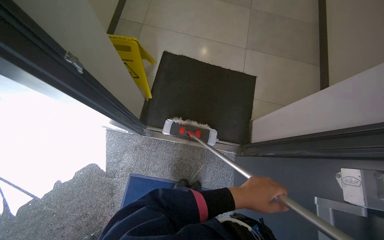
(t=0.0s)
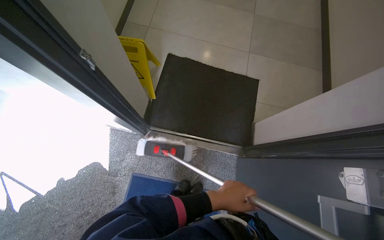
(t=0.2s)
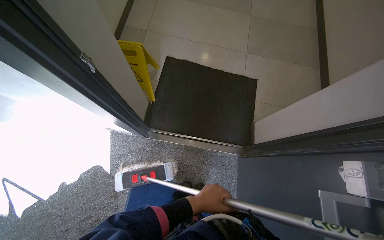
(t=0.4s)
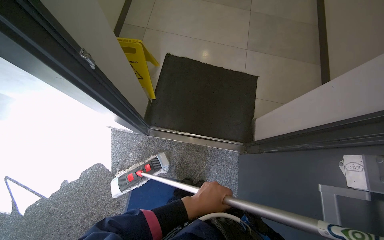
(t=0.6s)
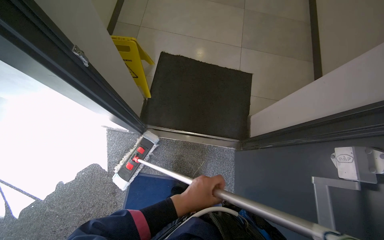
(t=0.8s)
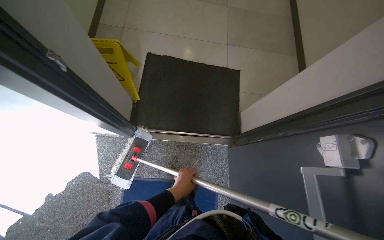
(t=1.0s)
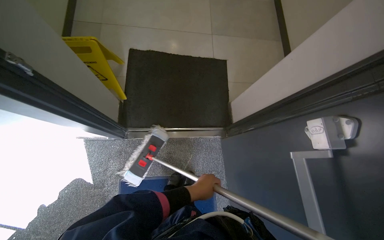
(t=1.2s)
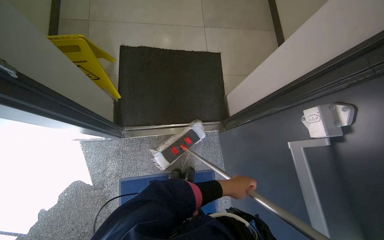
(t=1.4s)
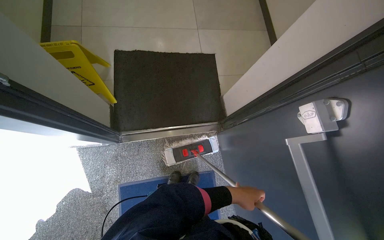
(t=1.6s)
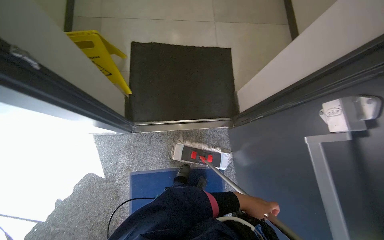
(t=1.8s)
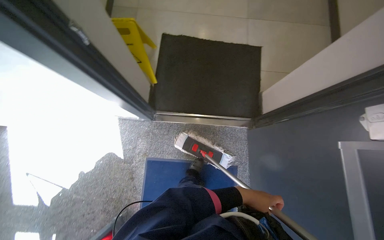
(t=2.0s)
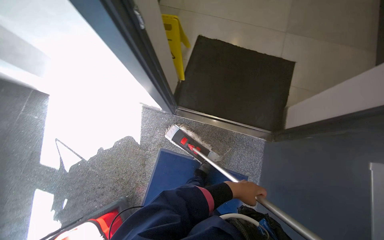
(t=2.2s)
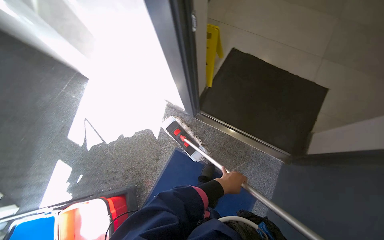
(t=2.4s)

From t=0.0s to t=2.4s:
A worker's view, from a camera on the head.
Job: mopping floor.
The whole recording: Mopping tiled floor. The worker mops the tiled floor with a flat mop, moving it back and forth.
From t=0.0s to t=1.2s: The left hand heads to the left, covering roughly 10 cm.
From t=1.2s to t=2.4s: The head rotates approximately 35 degrees to the left.

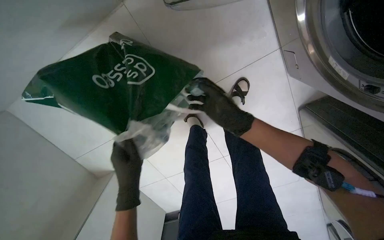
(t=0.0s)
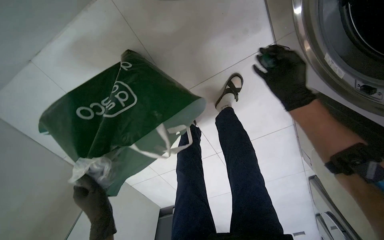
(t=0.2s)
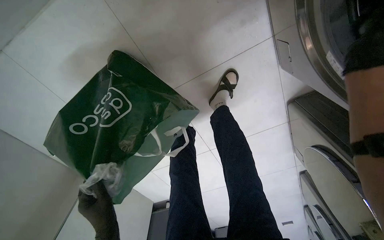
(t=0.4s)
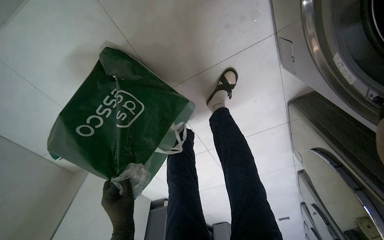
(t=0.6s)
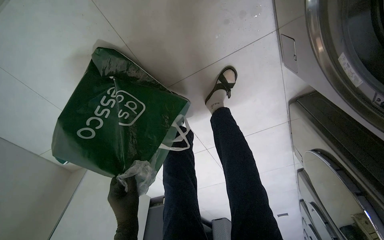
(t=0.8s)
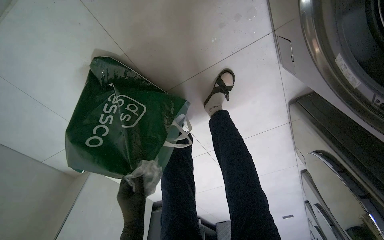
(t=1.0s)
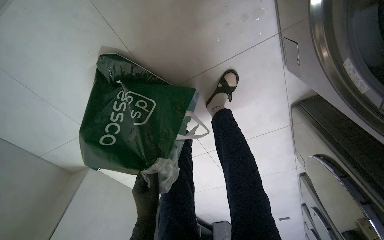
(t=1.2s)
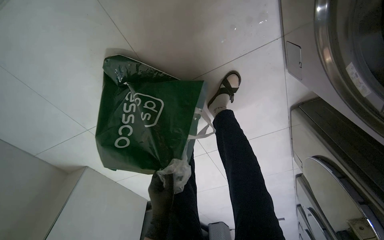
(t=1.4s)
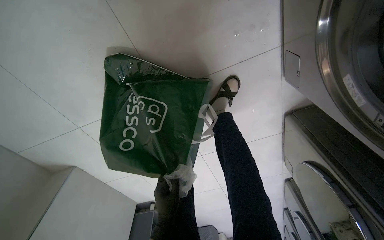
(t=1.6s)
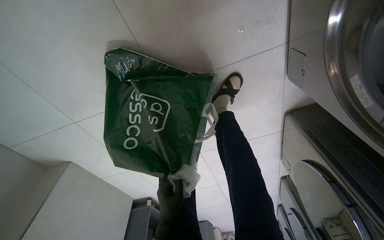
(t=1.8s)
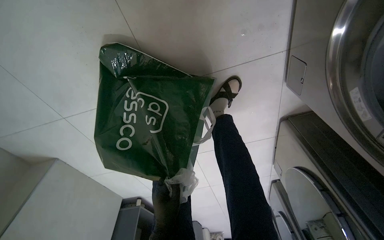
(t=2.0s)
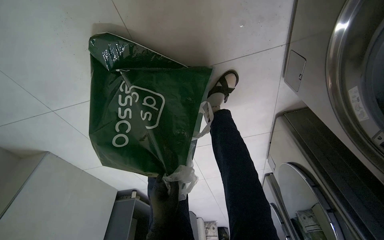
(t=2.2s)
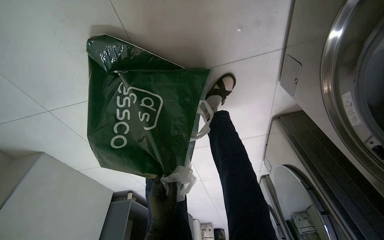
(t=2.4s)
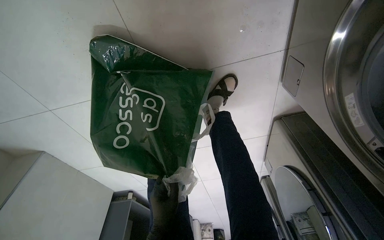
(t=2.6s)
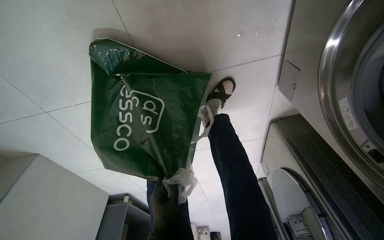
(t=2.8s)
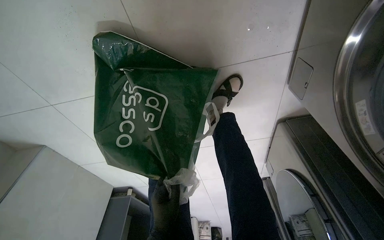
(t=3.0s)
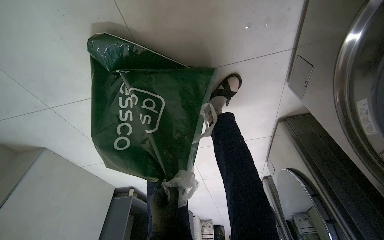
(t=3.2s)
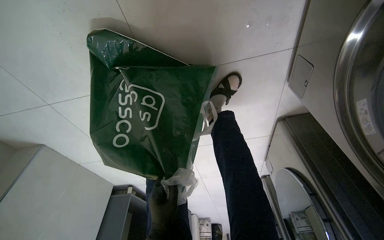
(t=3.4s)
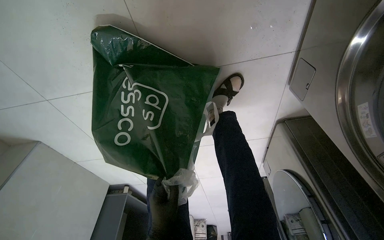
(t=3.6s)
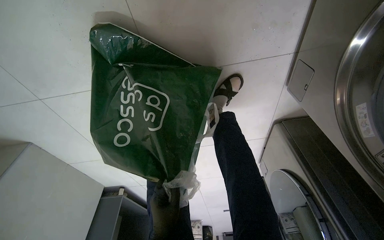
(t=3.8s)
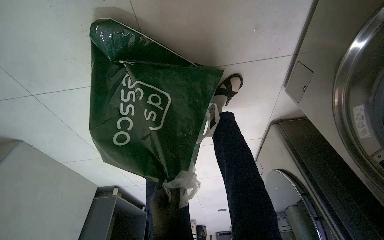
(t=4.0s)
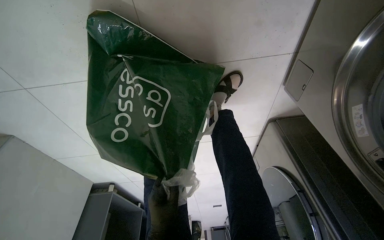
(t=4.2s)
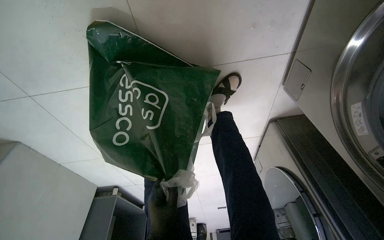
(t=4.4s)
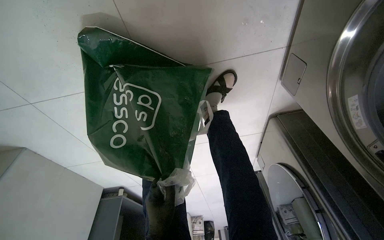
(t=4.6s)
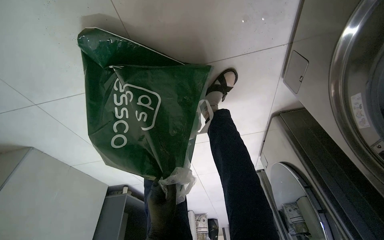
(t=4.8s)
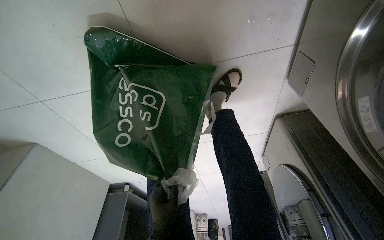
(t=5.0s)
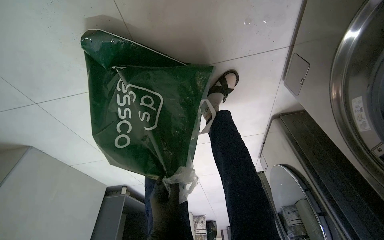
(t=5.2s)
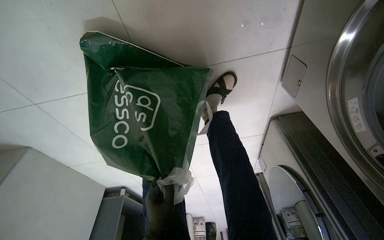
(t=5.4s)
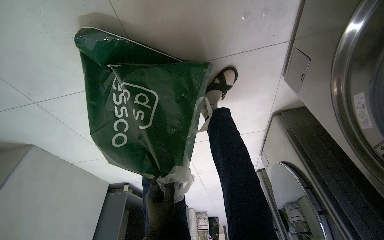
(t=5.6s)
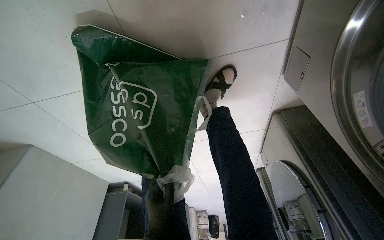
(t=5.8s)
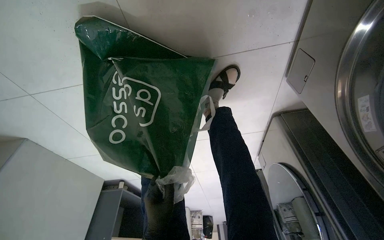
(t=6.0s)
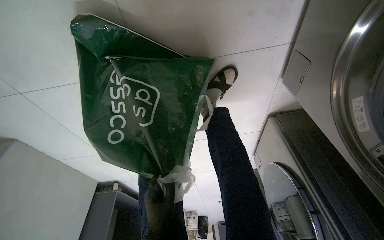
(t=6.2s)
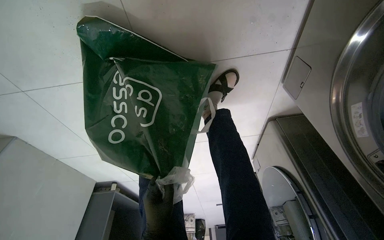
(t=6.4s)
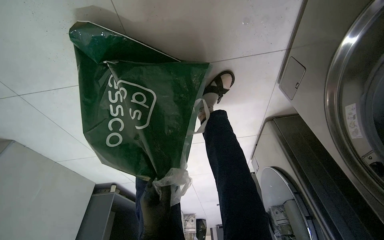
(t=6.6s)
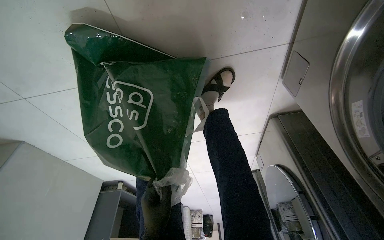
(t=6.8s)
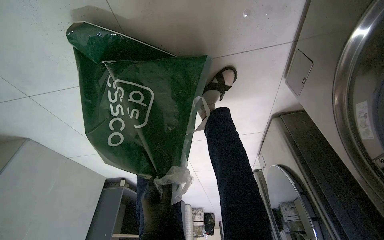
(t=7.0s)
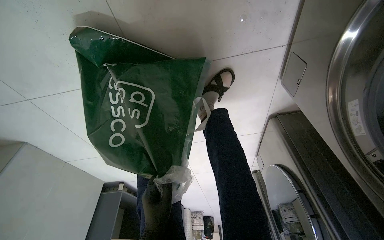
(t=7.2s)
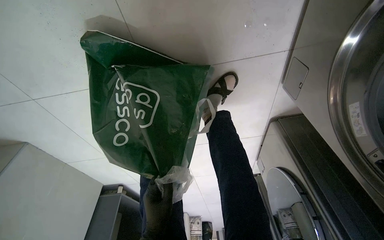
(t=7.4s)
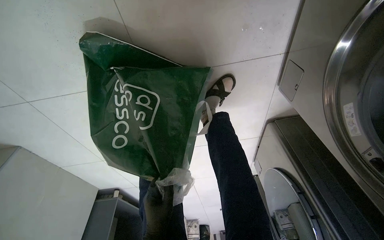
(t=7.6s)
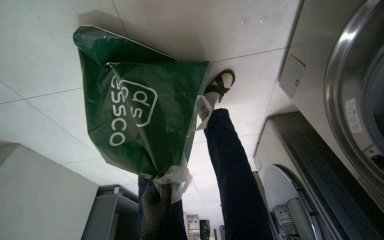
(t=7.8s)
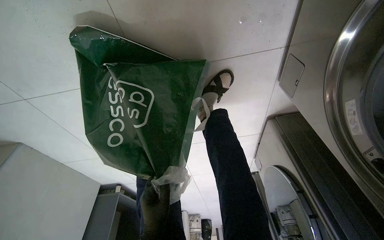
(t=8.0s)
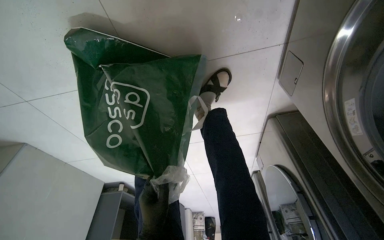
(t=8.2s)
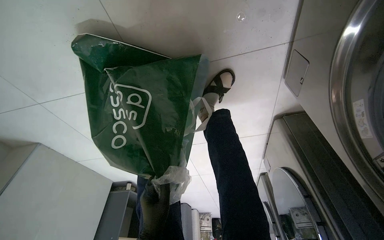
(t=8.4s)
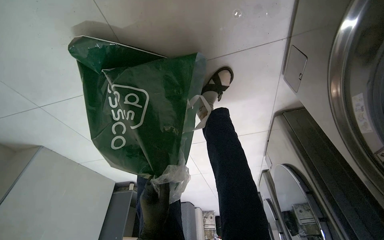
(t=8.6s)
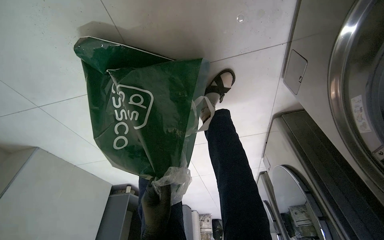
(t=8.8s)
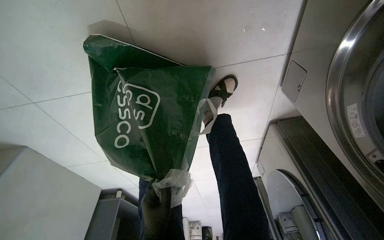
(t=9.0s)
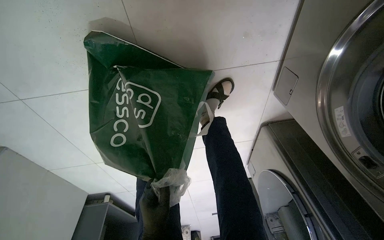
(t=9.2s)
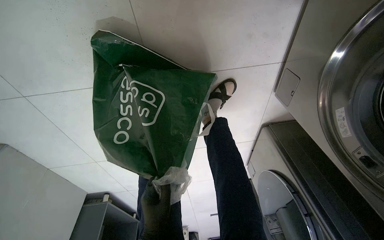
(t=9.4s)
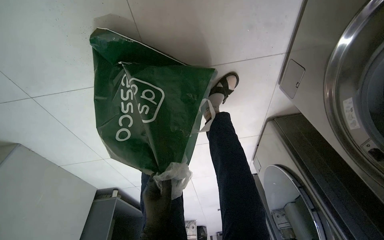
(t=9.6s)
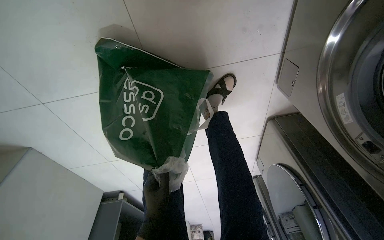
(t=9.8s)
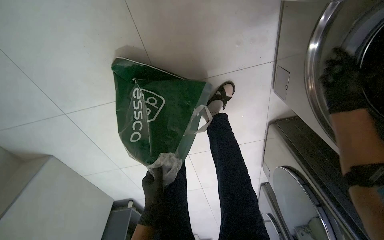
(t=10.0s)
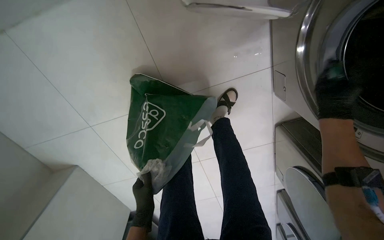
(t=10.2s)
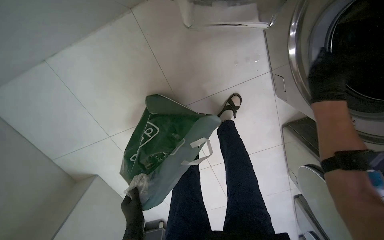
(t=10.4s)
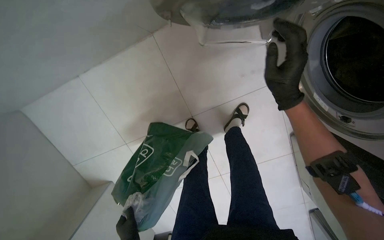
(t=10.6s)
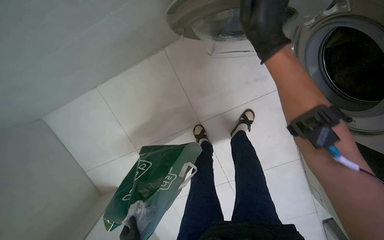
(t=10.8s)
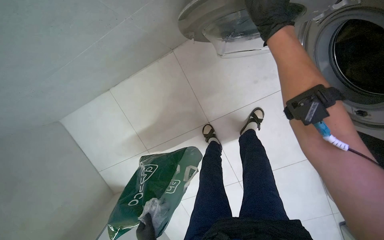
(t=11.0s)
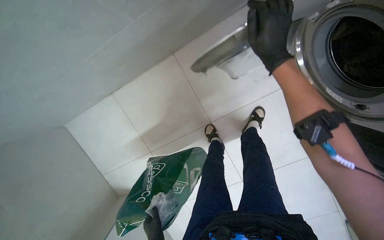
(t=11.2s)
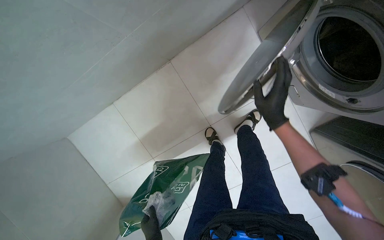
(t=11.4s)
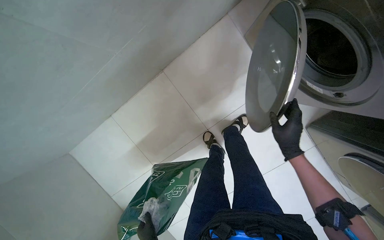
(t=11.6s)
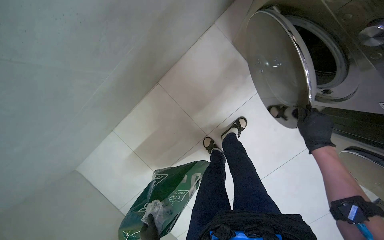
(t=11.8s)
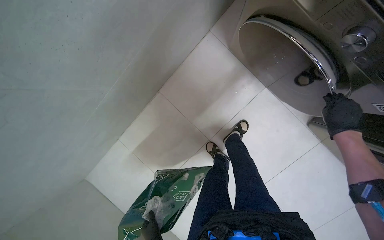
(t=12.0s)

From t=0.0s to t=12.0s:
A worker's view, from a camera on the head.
Job: managing laundry.
The whole recording: Adjusting washing machine settings. The worker closes the washing machine door and adjusts the settings.
From t=0.0s to t=1.6s: The left hand heads farther from the camera, covering roughly 10 cm.
From t=9.0s to t=10.4s: The view tilts about 15 degrees upward. The left hand moves to the left, approximately 15 cm.
From t=10.4s to t=12.0s: The camera sweeps to the left, by some 15 degrees. The view tips upward by about 20 degrees. The right hand travels down the picture by some 25 cm, and moves some 30 cm to the left and comes back.

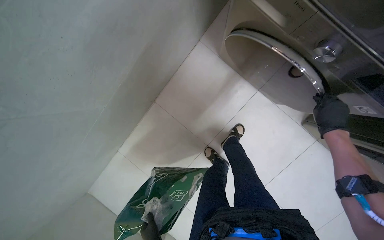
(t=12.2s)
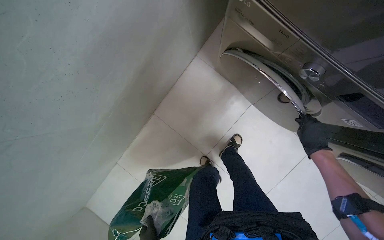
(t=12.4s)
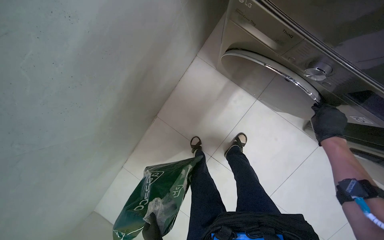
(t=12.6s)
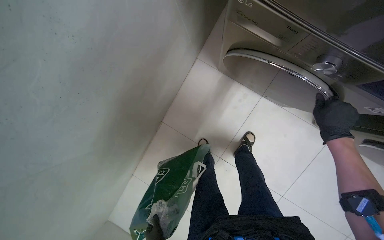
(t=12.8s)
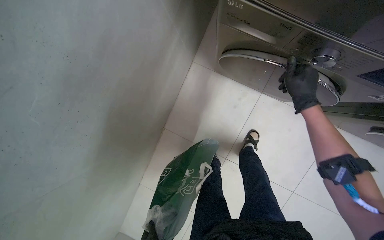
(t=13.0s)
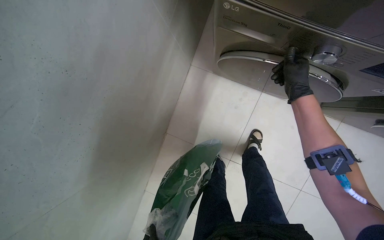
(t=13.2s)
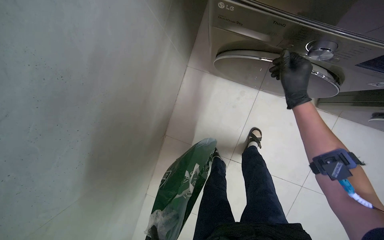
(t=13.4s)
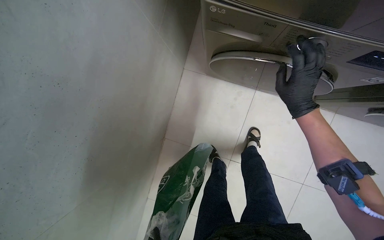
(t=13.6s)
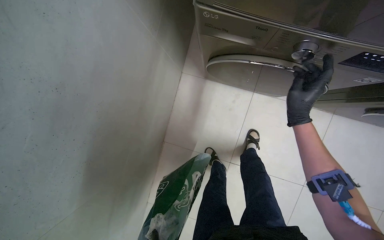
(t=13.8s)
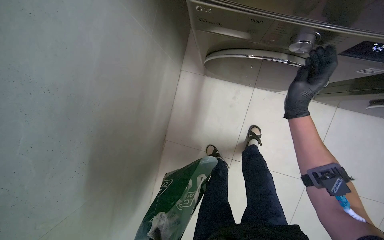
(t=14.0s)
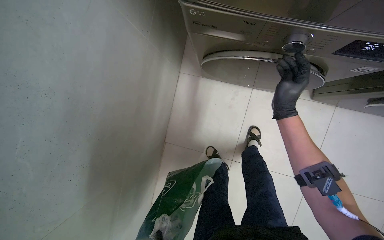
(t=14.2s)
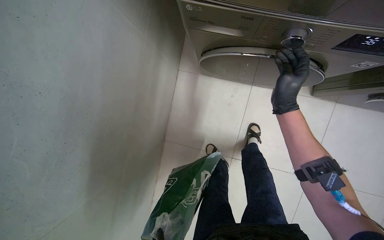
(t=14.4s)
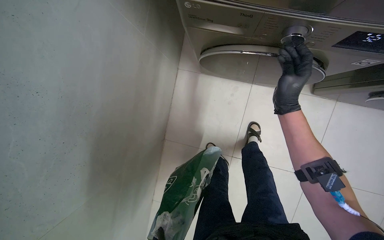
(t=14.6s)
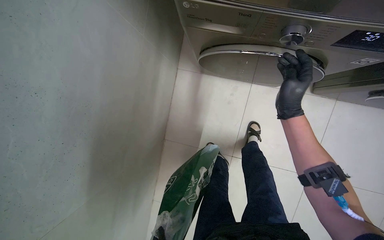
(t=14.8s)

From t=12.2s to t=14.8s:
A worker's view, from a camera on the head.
Job: managing laundry.
The whole recording: Adjusting washing machine settings. The worker closes the washing machine door and adjusts the settings.
From t=12.2s to t=13.4s: The right hand travels to the left and up the picture by about 15 cm.

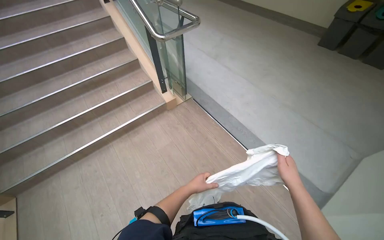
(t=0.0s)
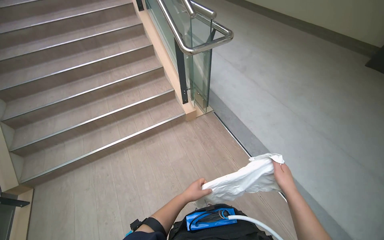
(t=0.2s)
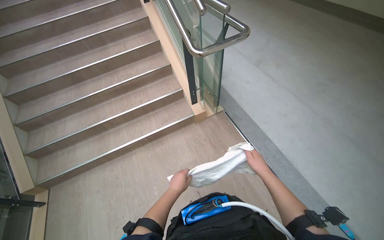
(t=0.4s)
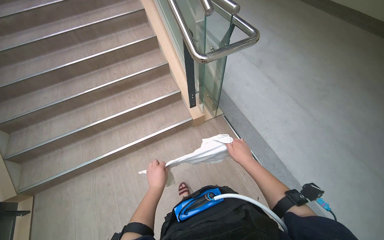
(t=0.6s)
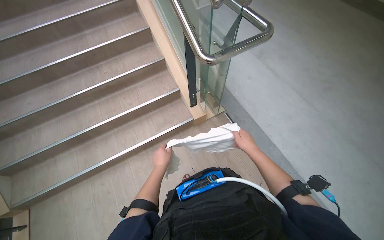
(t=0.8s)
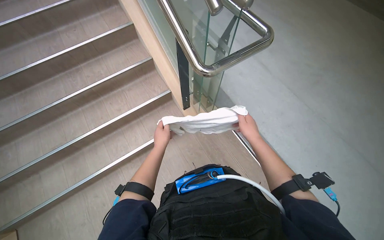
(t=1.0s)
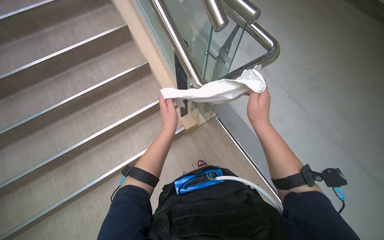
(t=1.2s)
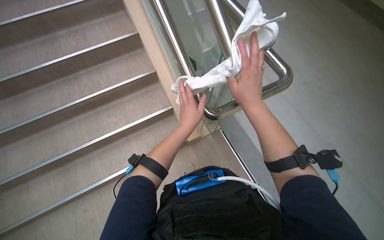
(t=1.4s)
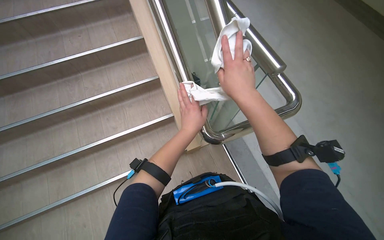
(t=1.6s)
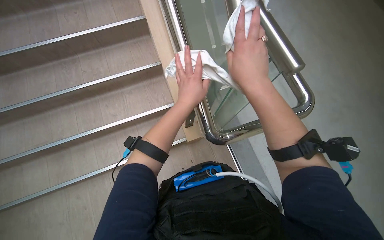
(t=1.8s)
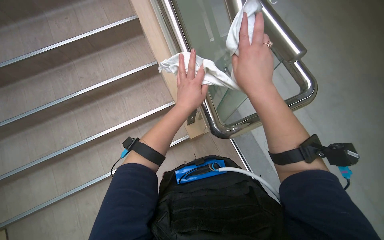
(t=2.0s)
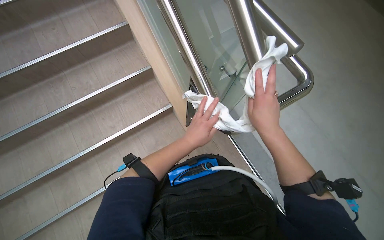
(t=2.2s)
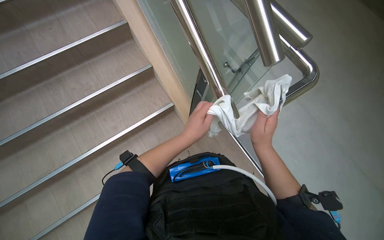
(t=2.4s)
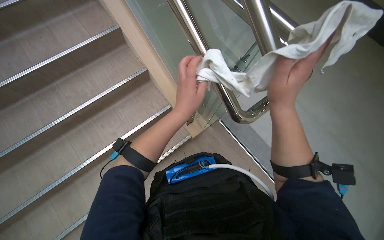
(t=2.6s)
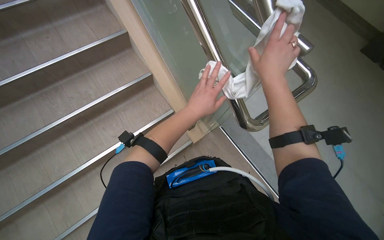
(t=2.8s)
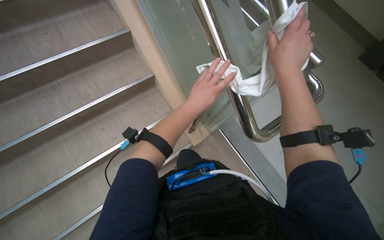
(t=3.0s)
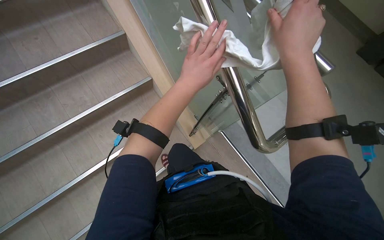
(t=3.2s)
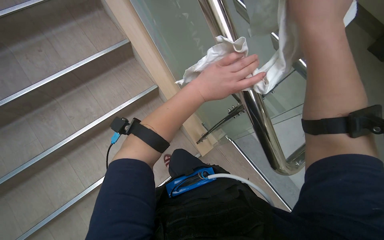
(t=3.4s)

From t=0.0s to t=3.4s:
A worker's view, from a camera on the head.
Job: wiping surfaces.
The whole recording: Wiping glass railing. The worker wipes the glass railing of the staircase.
From t=0.0s to t=1.6s: The head travels about 90 cm.
